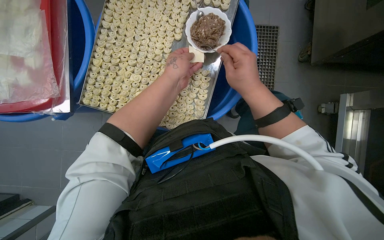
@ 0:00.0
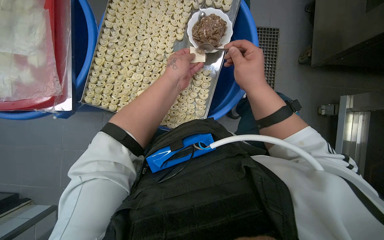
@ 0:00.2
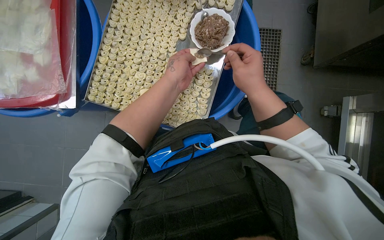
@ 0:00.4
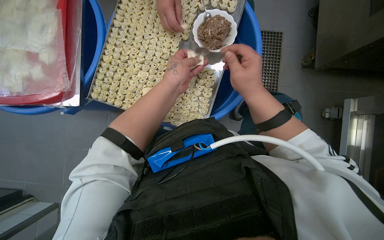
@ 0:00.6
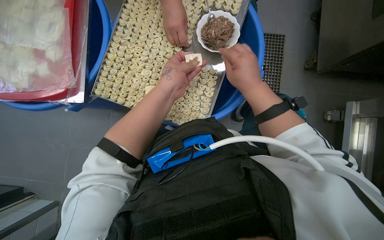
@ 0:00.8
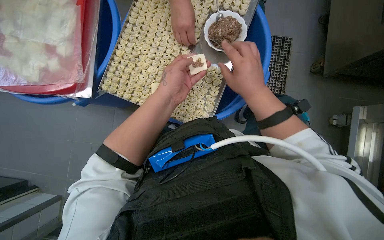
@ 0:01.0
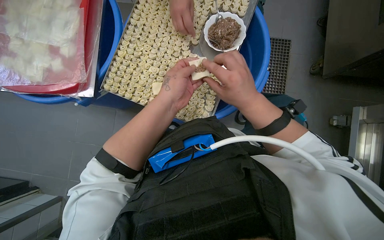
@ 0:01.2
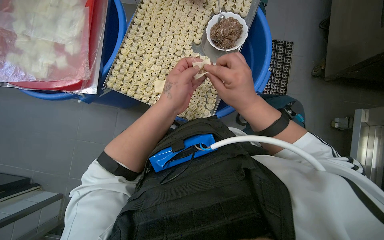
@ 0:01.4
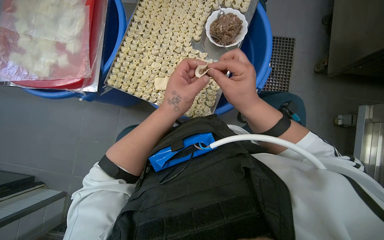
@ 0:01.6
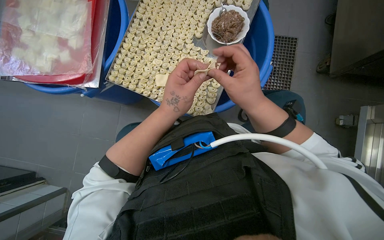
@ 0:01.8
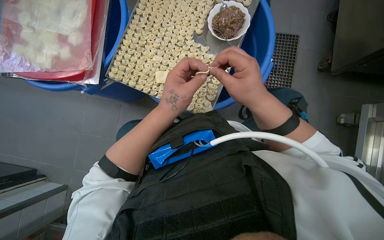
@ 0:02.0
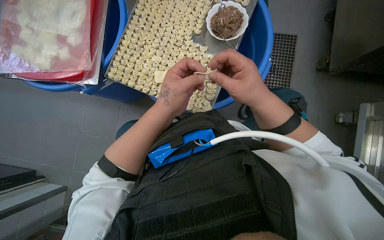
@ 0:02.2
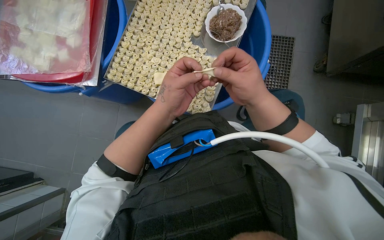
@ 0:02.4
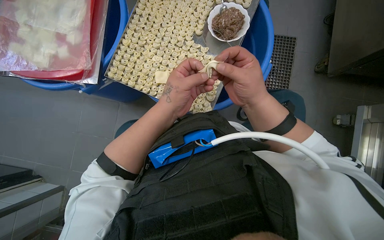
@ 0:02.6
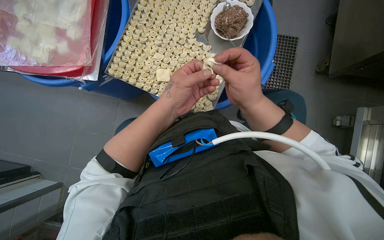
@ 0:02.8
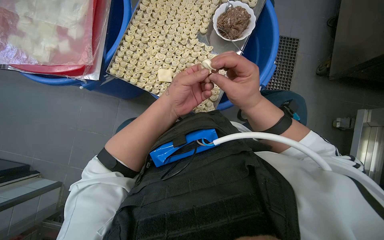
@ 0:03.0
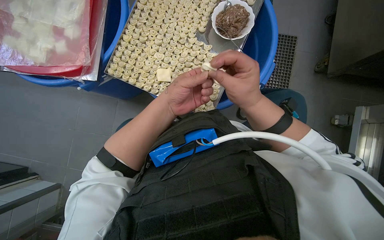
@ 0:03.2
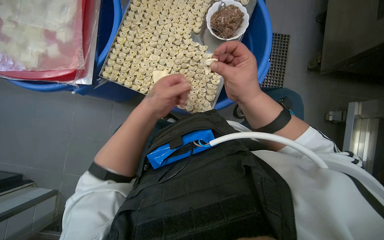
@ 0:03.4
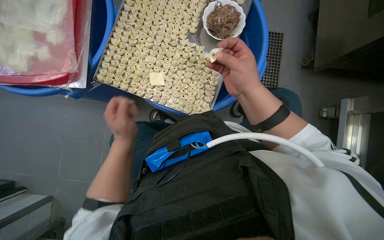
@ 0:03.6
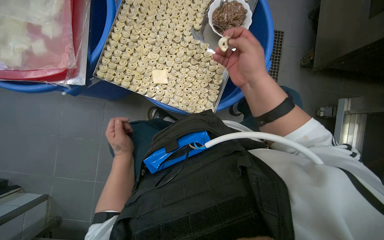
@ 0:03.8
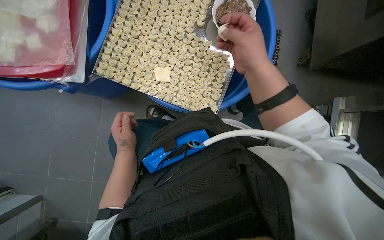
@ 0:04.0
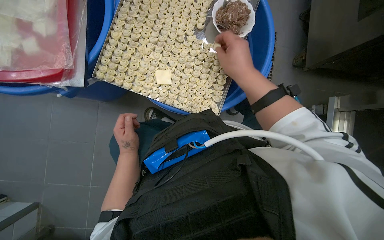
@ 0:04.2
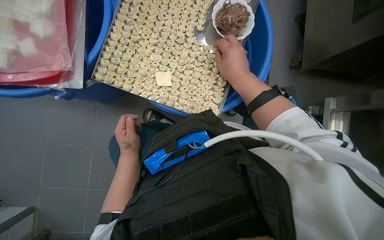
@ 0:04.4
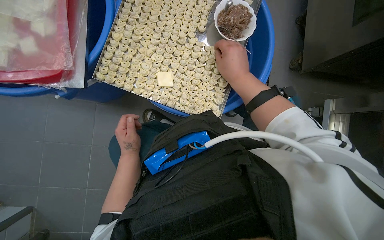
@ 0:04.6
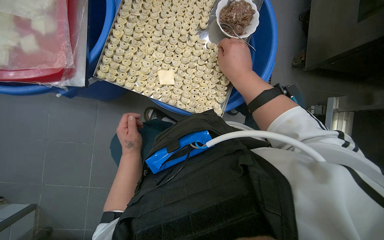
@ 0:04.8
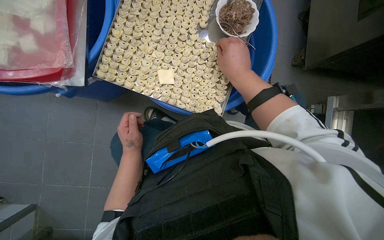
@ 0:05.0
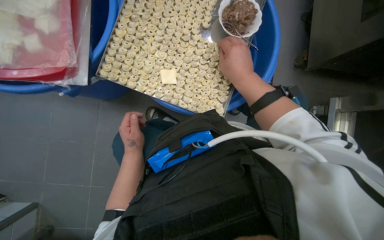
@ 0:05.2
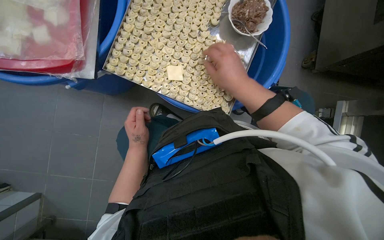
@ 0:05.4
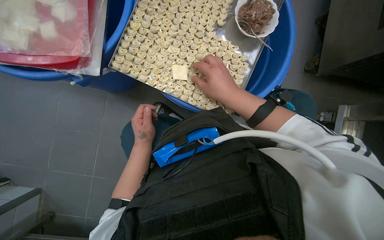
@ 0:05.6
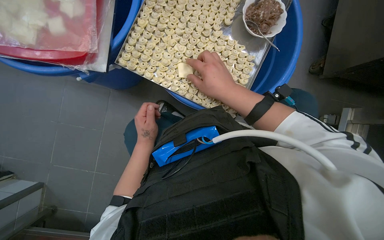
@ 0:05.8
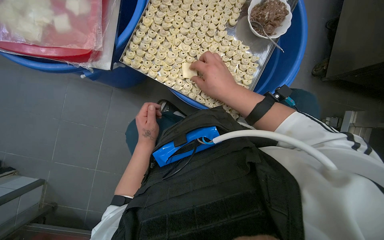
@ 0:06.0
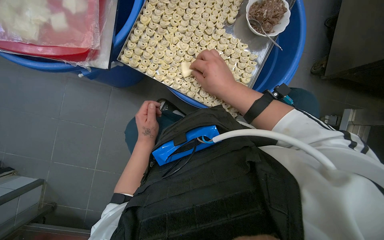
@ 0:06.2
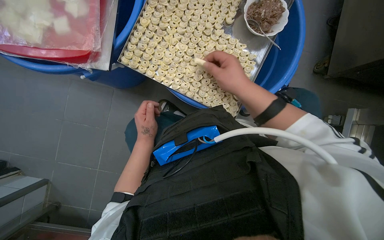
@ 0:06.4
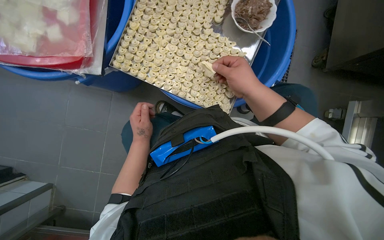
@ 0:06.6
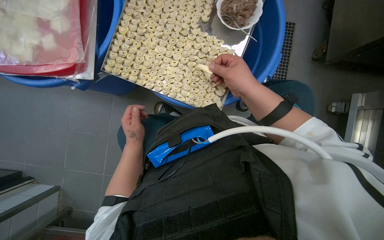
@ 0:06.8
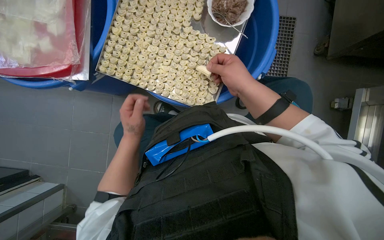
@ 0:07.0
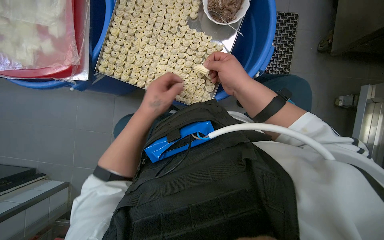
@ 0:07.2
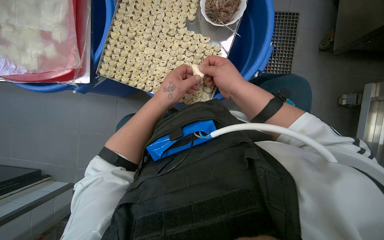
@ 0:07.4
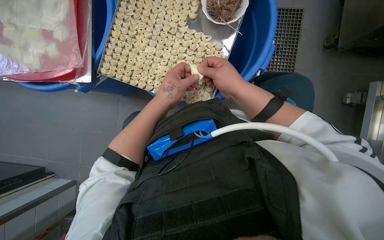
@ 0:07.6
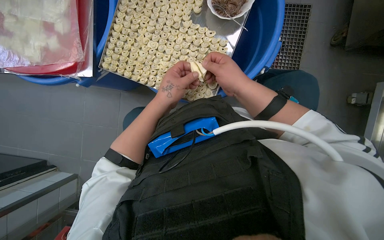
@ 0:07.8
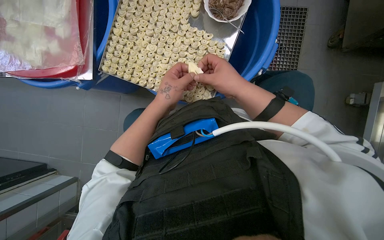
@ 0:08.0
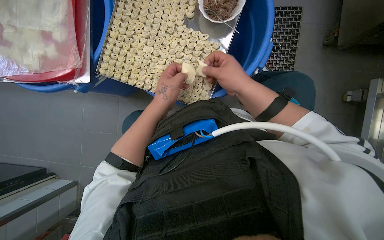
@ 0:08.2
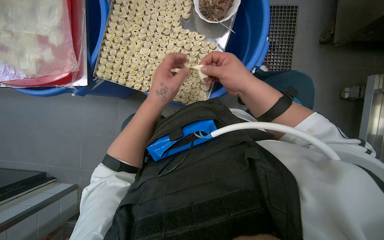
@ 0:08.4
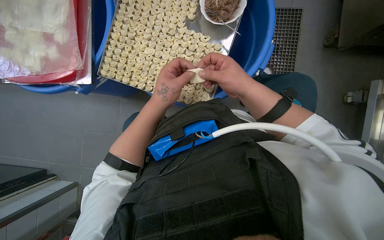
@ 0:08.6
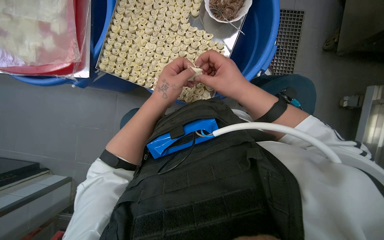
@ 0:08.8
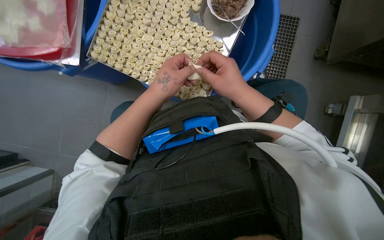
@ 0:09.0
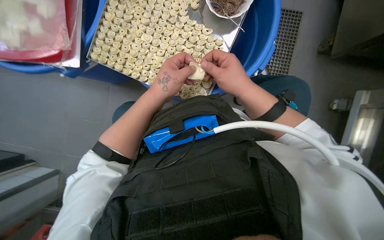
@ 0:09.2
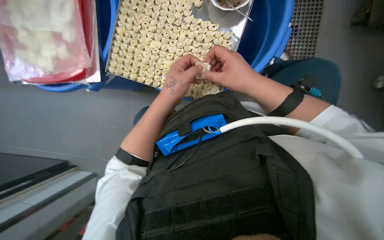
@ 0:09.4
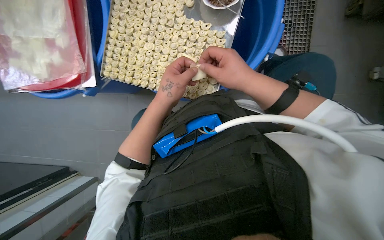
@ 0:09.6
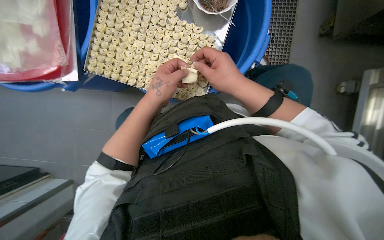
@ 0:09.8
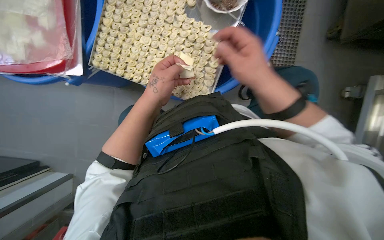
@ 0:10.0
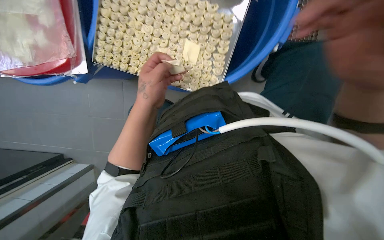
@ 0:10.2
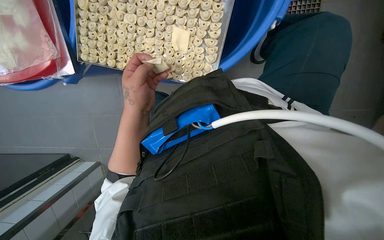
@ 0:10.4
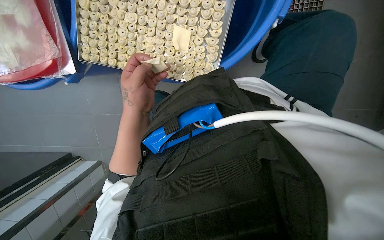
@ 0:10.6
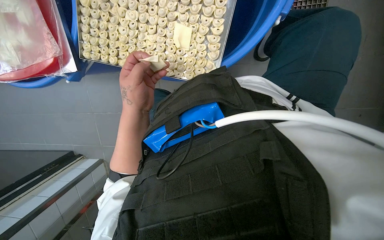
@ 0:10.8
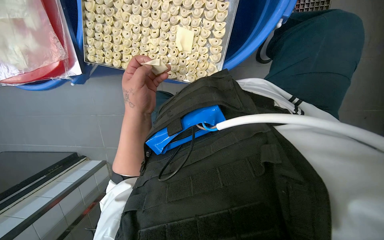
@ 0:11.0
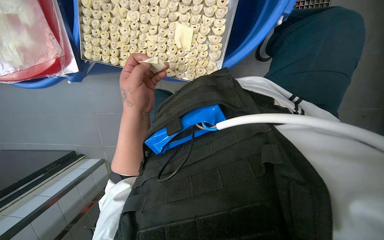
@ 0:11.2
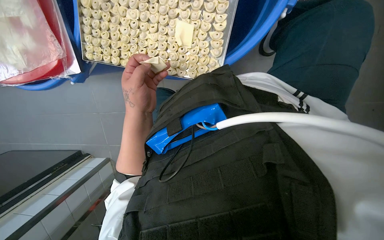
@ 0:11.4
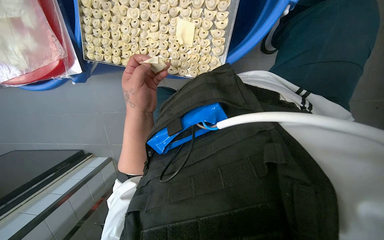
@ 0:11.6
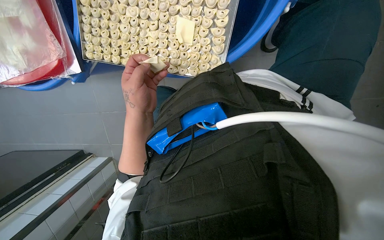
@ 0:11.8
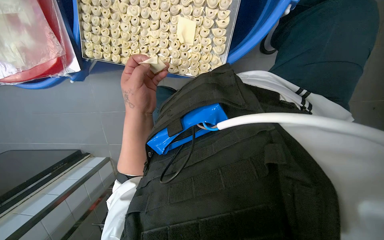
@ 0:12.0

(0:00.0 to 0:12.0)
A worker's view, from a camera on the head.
Job: preparing food.
The whole recording: Making dumplings with meat filling. The worker picks up dough, fills it with meat, folds it, and places the finished dumpling on a tray.
0:00.0 - 0:01.6: The left hand shifts approximately 20 cm down the picture and nearer to the camera.
0:01.6 - 0:03.0: The hands work in one place, with small movements.
0:03.0 - 0:04.4: The right hand moves up the picture, approximately 10 cm. Meanwhile the left hand heads to the left, farther from the camera and down the picture, covering about 25 cm.
0:06.0 - 0:07.6: The left hand moves to the right, nearer to the camera and up the picture, roughly 25 cm.
0:07.6 - 0:09.0: The hands make small movements and keep their place.

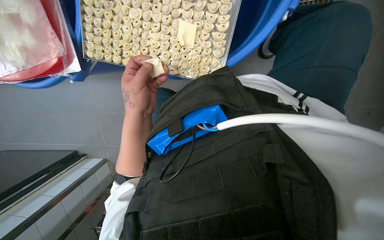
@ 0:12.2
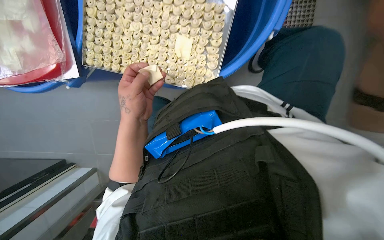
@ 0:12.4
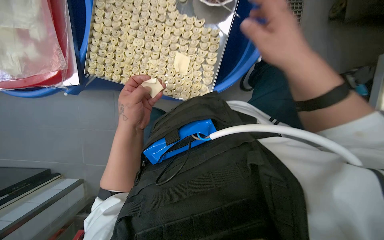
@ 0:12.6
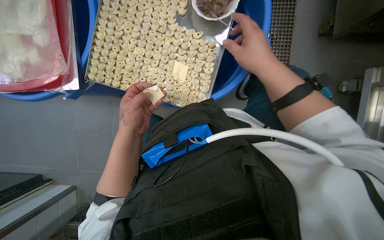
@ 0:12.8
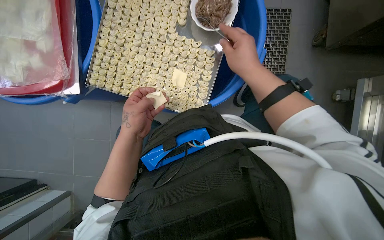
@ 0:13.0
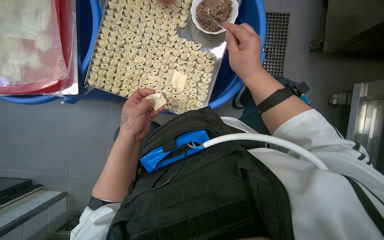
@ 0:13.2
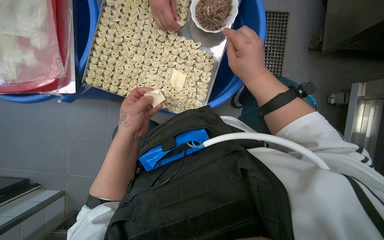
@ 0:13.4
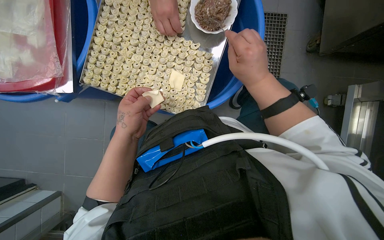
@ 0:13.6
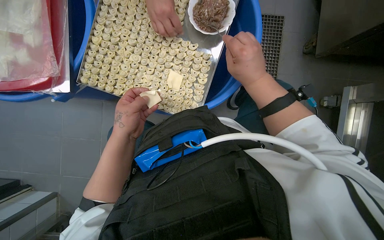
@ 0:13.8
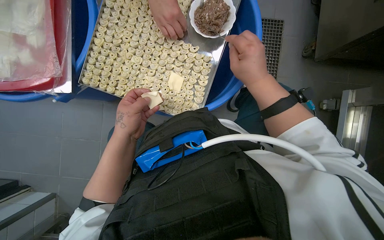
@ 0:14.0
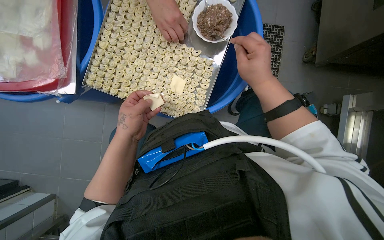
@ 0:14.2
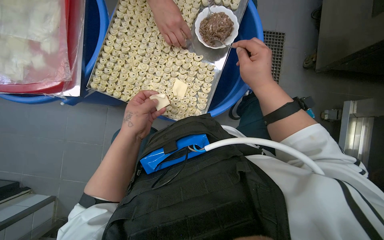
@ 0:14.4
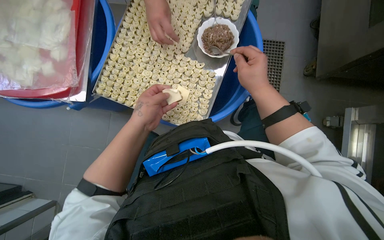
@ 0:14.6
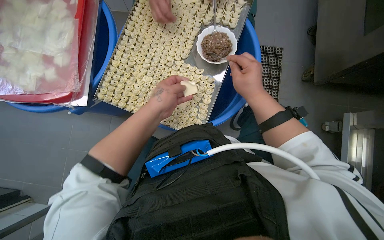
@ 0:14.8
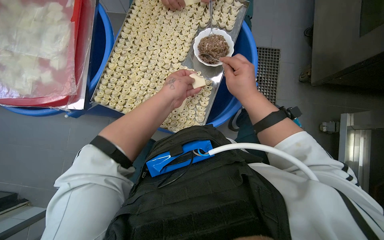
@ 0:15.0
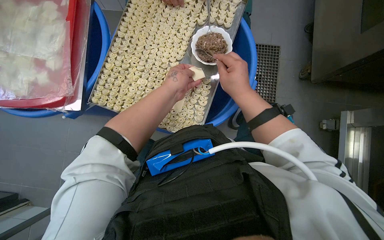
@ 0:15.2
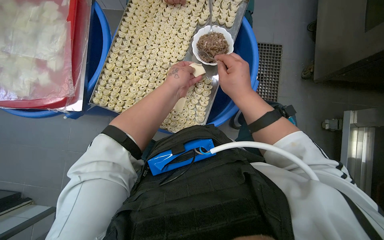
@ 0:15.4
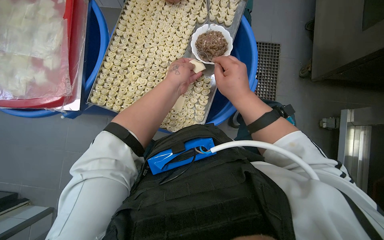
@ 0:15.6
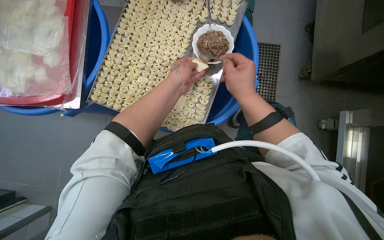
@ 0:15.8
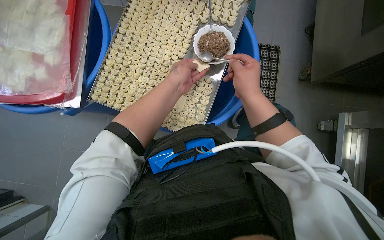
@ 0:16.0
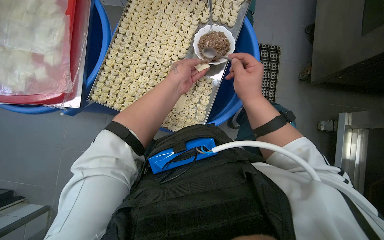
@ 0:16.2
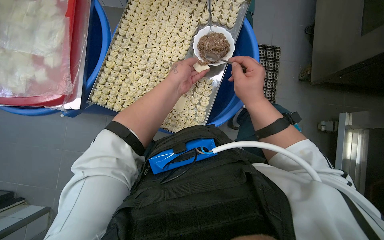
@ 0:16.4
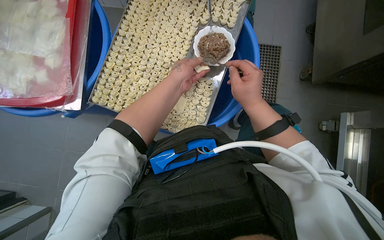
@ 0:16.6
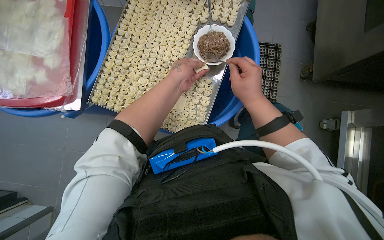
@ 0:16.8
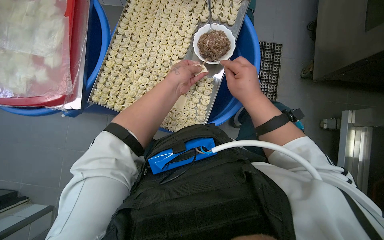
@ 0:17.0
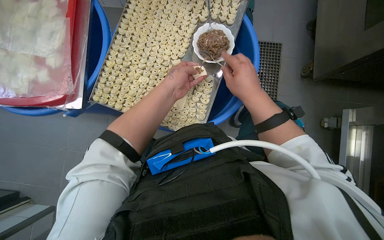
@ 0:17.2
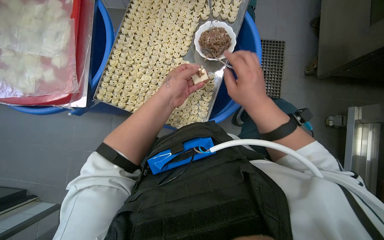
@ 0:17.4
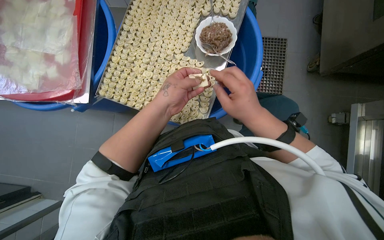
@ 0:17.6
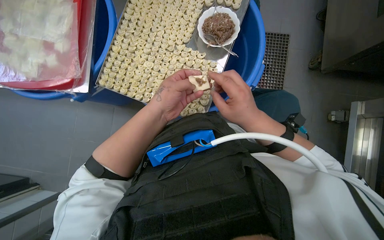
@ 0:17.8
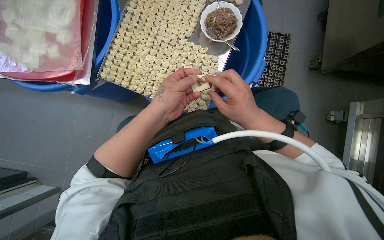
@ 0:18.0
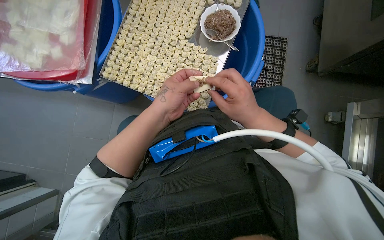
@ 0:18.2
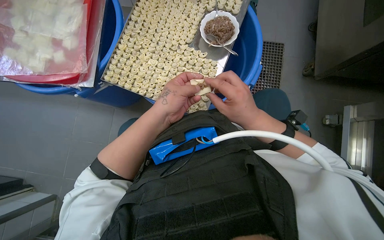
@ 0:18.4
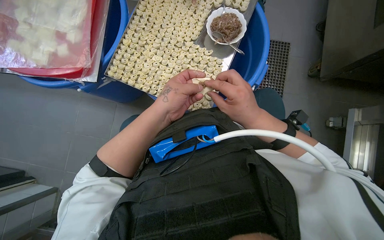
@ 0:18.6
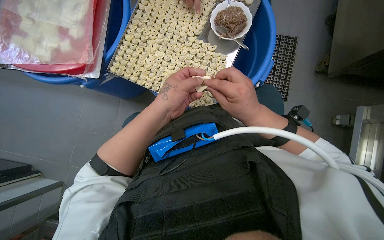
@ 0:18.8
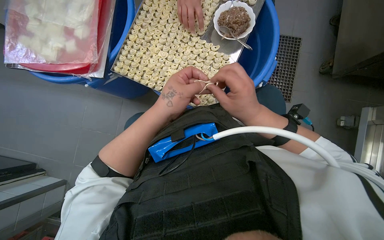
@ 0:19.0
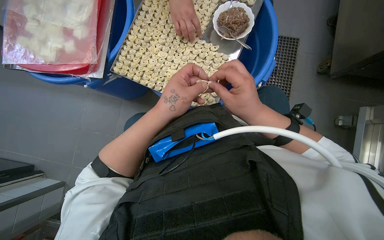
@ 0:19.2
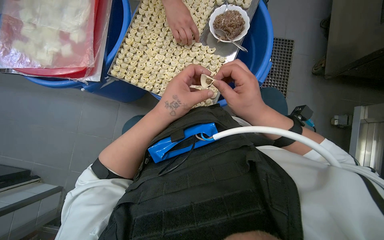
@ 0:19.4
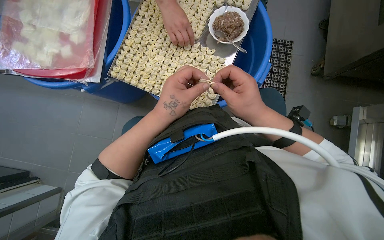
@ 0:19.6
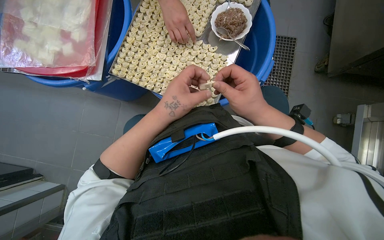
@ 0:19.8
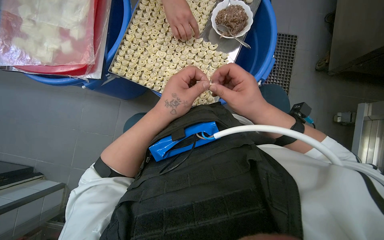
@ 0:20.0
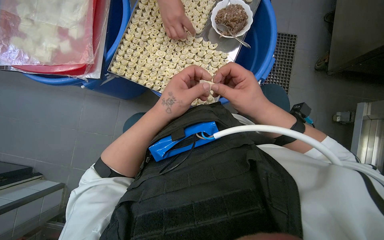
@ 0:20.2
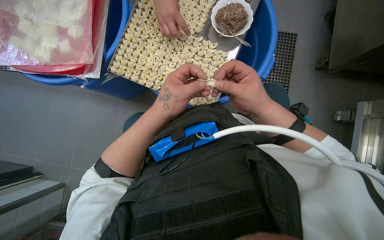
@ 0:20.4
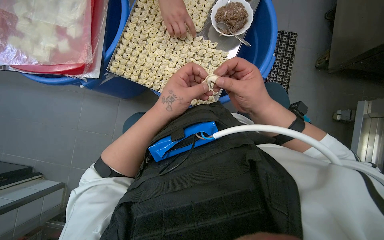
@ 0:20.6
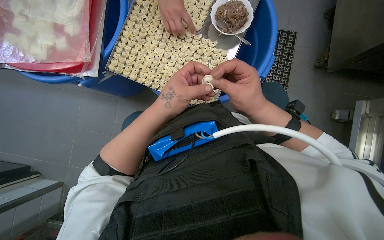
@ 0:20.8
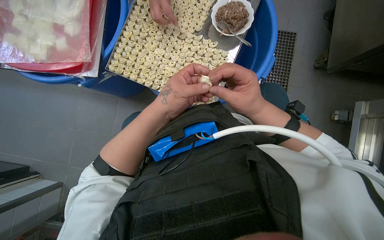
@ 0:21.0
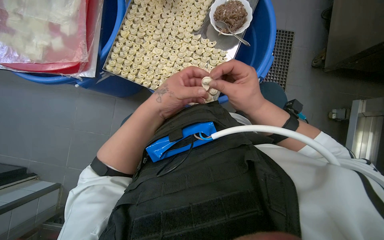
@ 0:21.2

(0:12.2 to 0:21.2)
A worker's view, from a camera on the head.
Job: preparing food.
The whole recording: Making dumplings with meat filling. The worker picks up dough, fills it with meat, folds it, and places the finished dumpling on a tray.
0:12.2 - 0:13.8: The camera pitches upward, by roughly 15 degrees.
0:13.8 - 0:15.2: The left hand is displaced up the picture and to the right by about 20 cm.
0:15.2 - 0:16.6: The hands work in one place, with small movements.
0:16.6 - 0:18.2: The left hand travels down the picture and nearer to the camera by some 20 cm.
0:18.2 - 0:21.2: The hands work in one place, with small movements.
